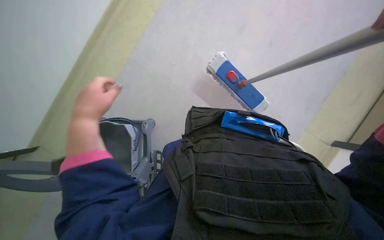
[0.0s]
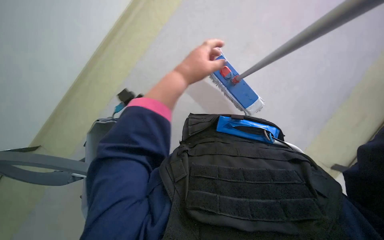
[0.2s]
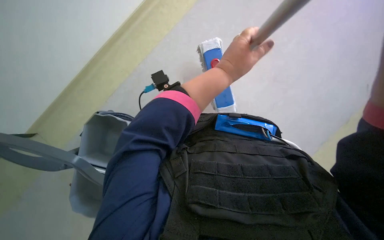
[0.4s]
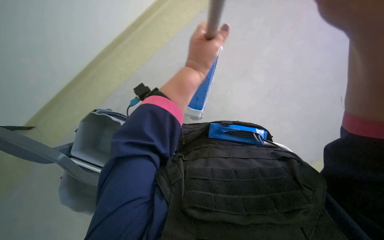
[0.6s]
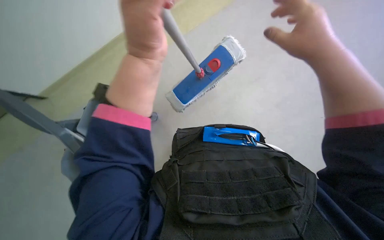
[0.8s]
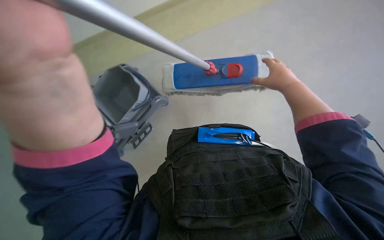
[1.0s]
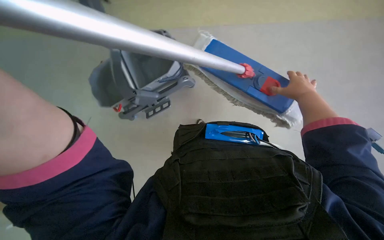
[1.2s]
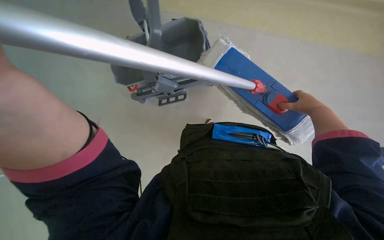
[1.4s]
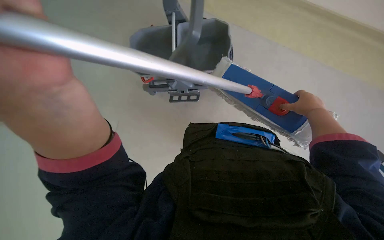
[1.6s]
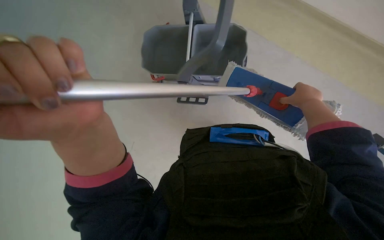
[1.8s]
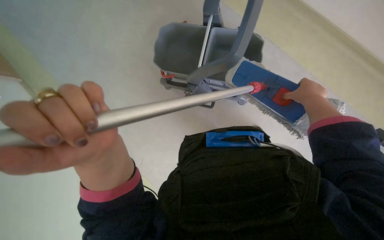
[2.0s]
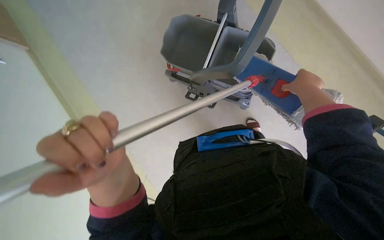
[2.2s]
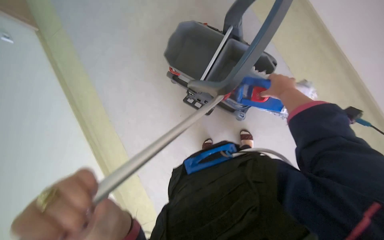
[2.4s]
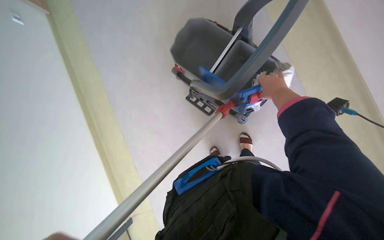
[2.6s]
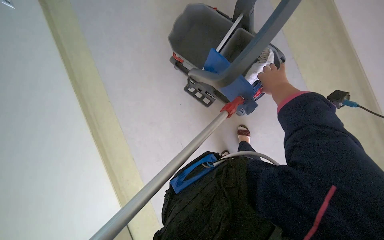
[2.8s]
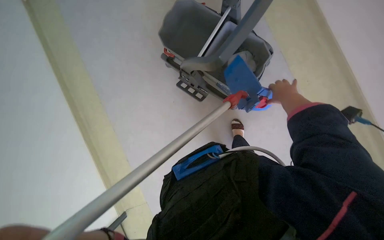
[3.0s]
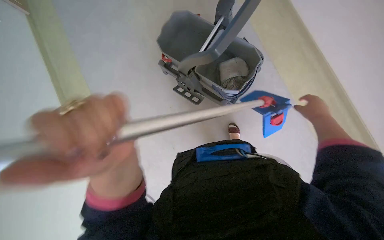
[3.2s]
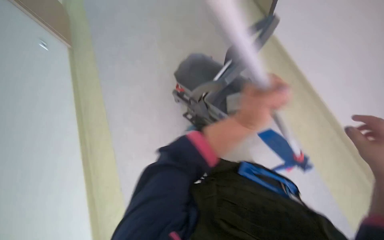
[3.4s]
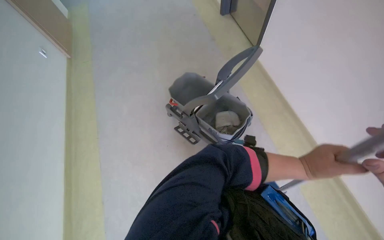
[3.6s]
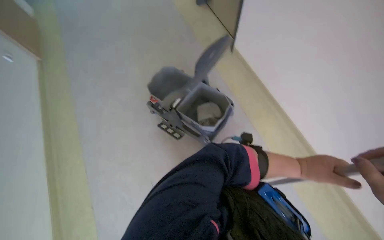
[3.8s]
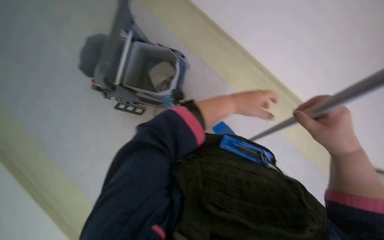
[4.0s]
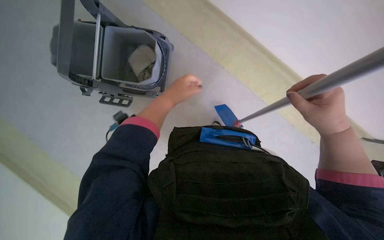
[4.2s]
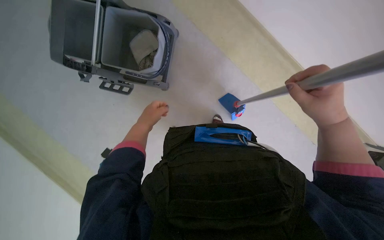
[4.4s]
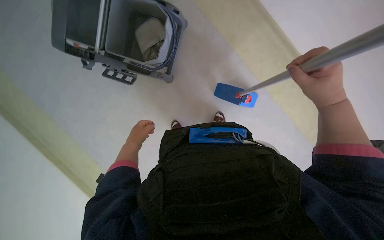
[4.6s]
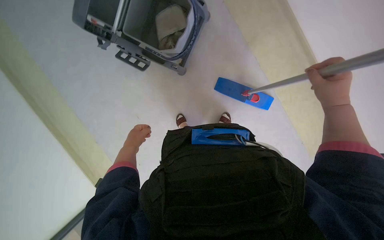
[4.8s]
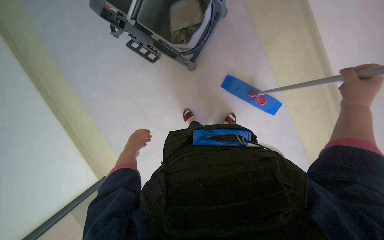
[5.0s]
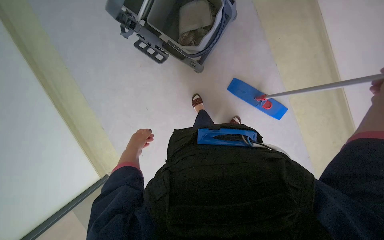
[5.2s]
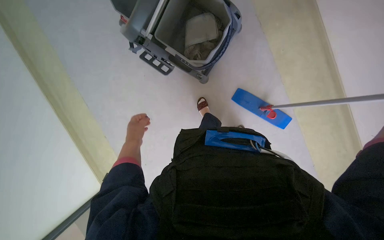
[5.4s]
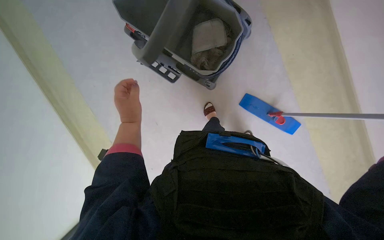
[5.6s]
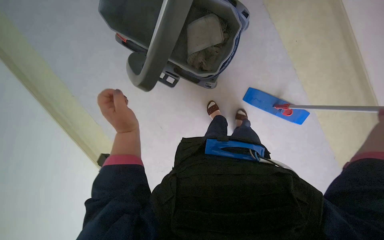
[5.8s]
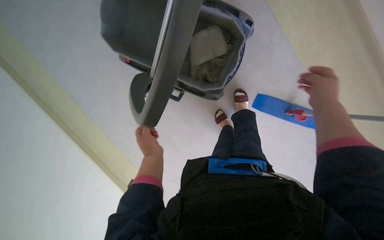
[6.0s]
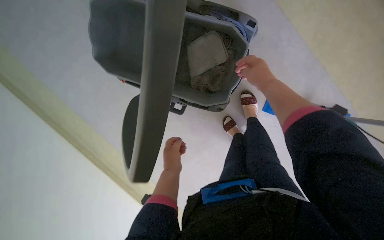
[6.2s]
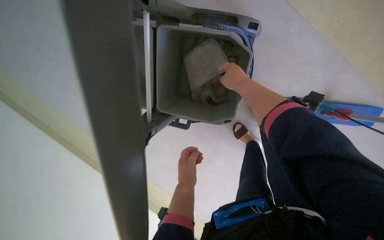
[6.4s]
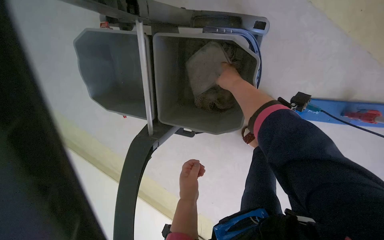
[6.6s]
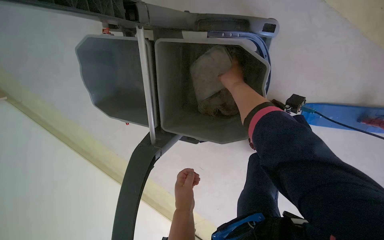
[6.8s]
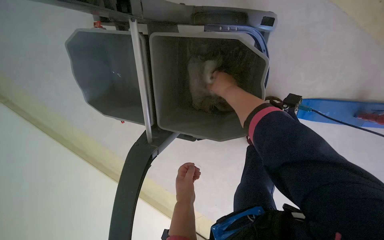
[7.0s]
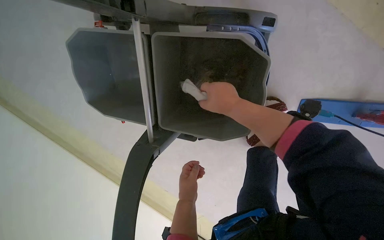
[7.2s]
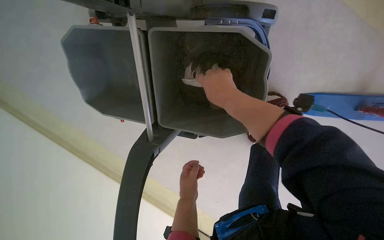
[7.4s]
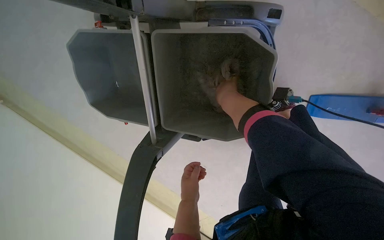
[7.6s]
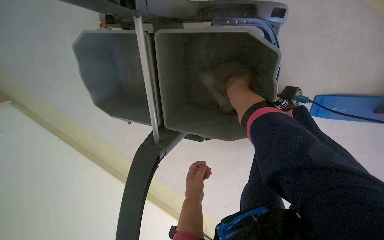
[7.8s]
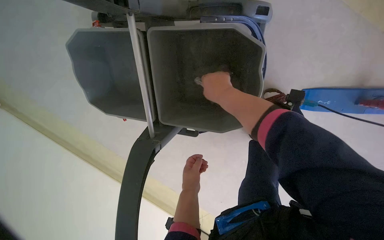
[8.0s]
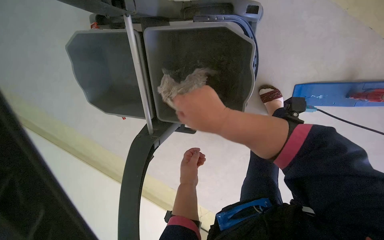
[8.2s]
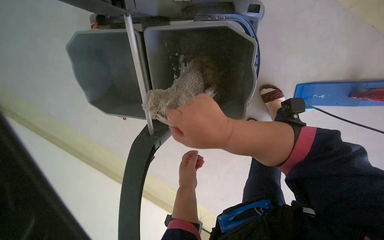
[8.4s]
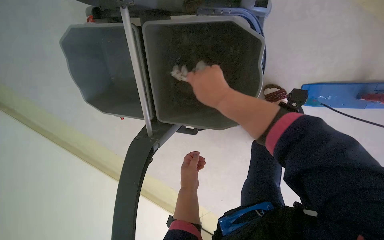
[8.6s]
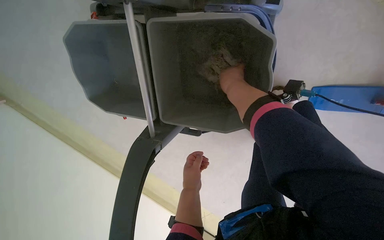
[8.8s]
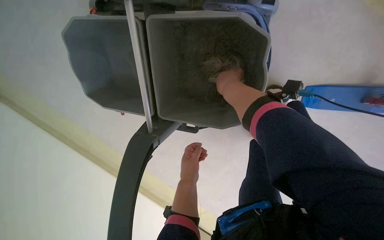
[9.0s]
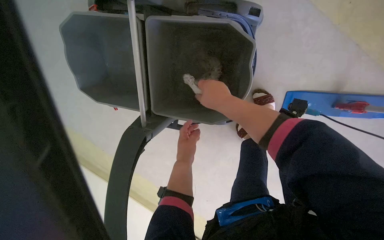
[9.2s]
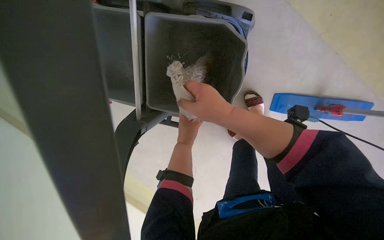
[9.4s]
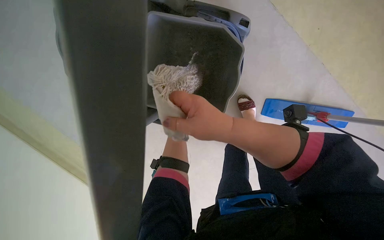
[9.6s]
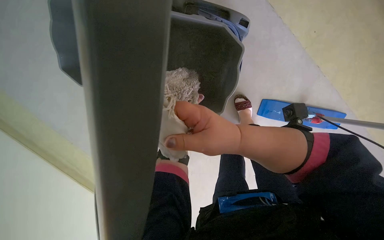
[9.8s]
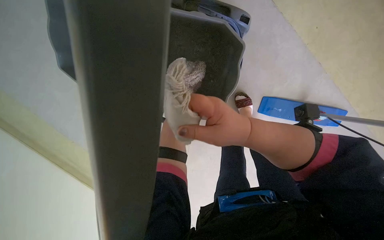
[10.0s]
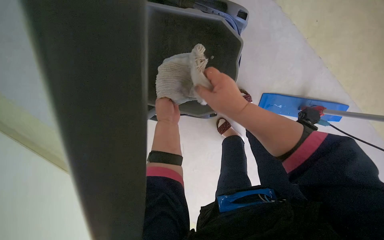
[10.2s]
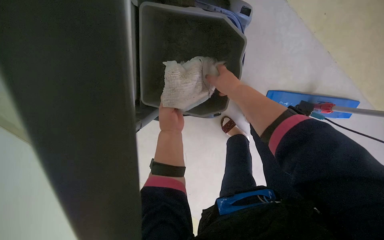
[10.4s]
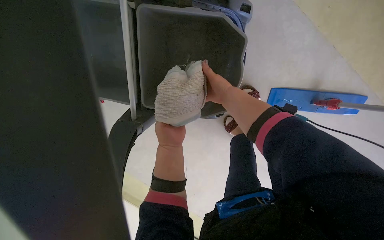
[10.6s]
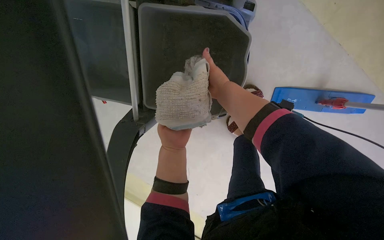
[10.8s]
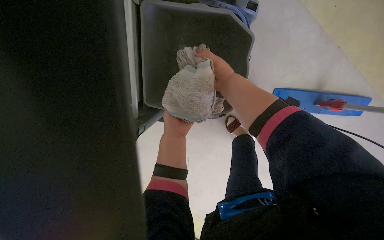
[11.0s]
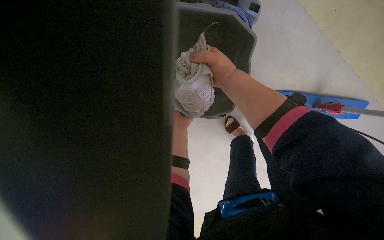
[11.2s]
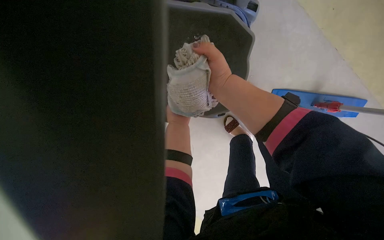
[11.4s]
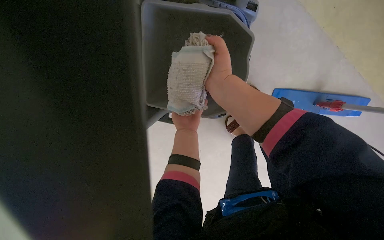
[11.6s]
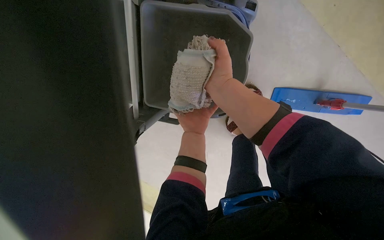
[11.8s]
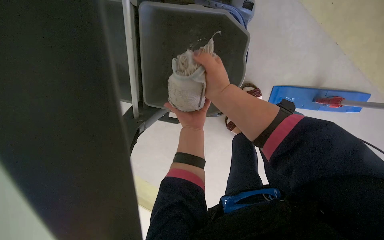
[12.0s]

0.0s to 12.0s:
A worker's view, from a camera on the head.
Job: preparing cleaning supplies.
The whole recording: Changing mop head. The worker removes the used mop head and attaches a clean one to the mop handle.
4.4s to 6.0s: The wearer's head swings approximately 15 degrees to the left. The left hand goes farther from the camera and returns, some 10 cm each way.
6.0s to 7.6s: The right hand shifts approximately 50 cm farther from the camera, up the picture and to the left.
7.6s to 9.0s: The right hand travels nearer to the camera and back again, approximately 30 cm each way.
9.0s to 10.4s: The right hand goes nearer to the camera and returns, some 30 cm each way.

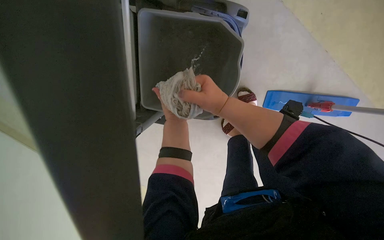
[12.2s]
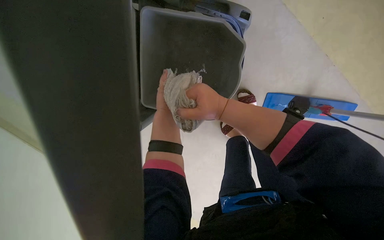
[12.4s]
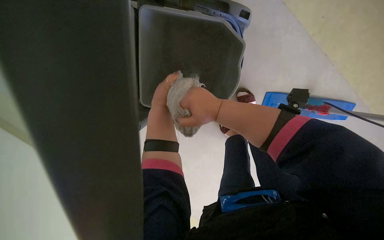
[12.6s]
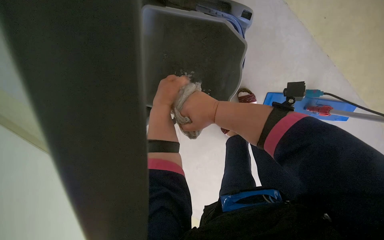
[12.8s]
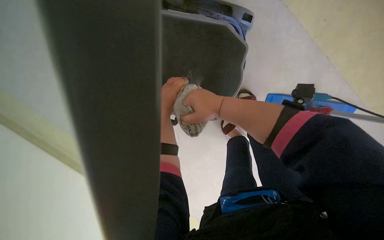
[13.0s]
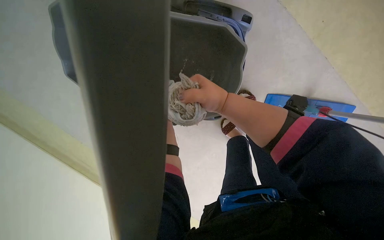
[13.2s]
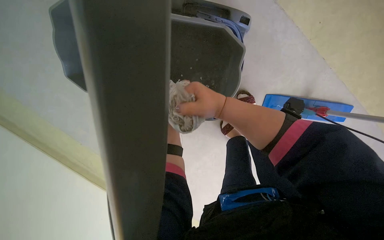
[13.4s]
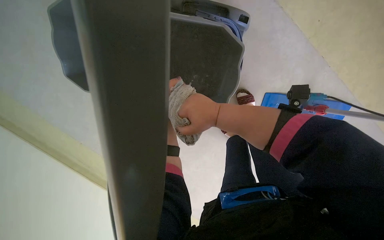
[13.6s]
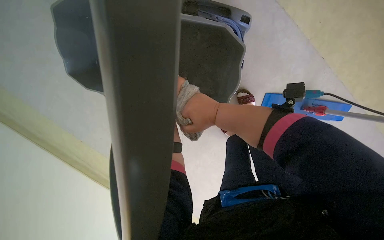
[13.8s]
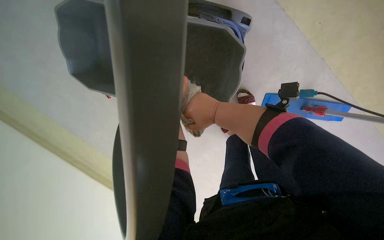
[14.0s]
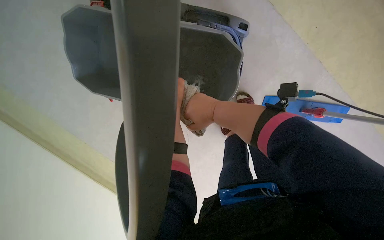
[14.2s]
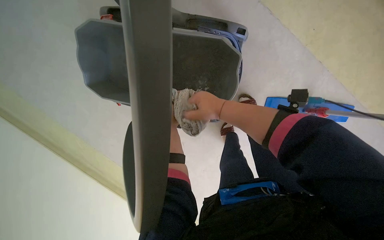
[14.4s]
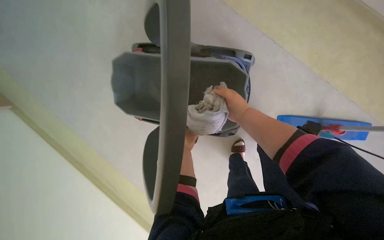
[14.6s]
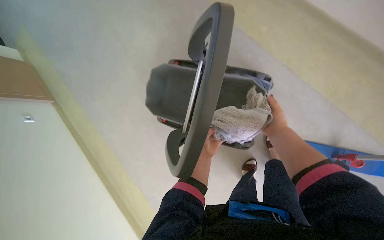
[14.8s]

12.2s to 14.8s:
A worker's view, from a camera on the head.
Job: preparing cleaning supplies.
The whole recording: Changing mop head. The worker removes the used mop head and attaches a clean one to the mop handle.
13.4s to 14.8s: The right hand moves to the right, approximately 10 cm.

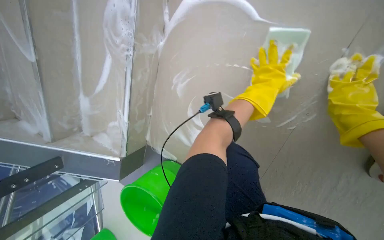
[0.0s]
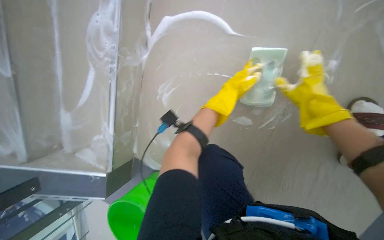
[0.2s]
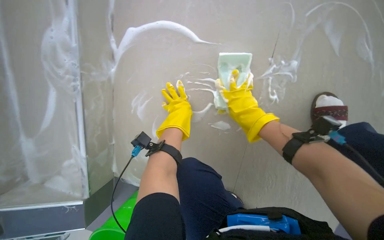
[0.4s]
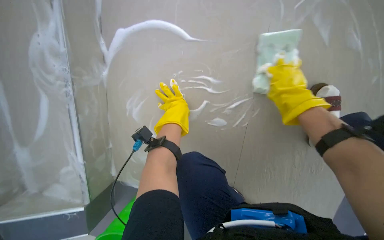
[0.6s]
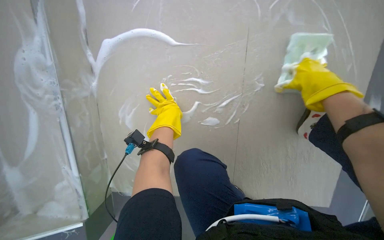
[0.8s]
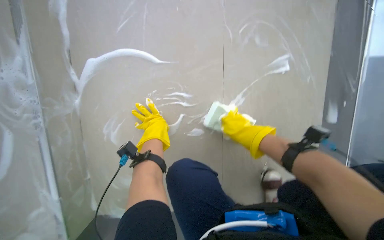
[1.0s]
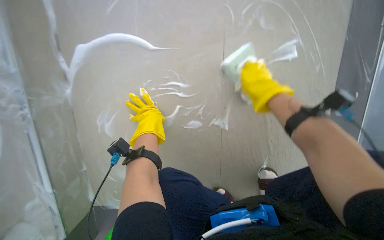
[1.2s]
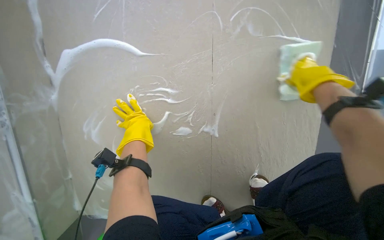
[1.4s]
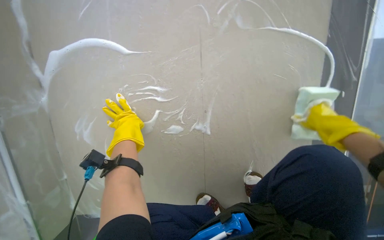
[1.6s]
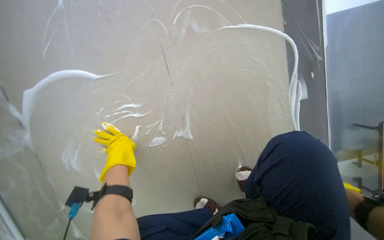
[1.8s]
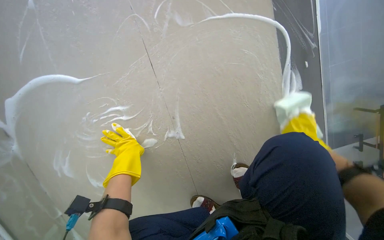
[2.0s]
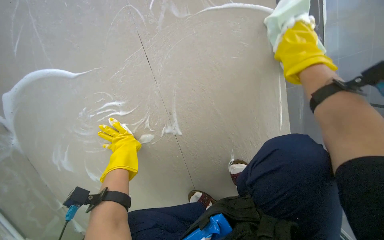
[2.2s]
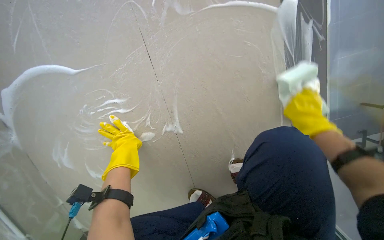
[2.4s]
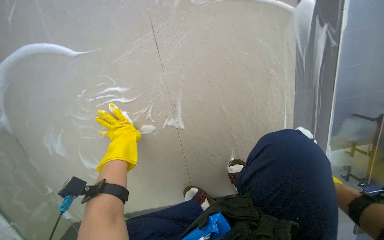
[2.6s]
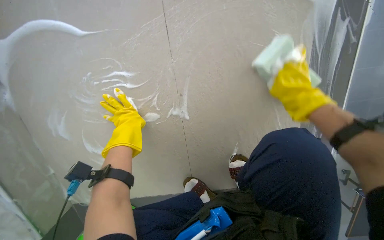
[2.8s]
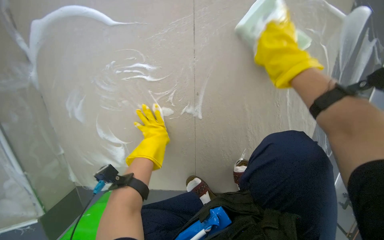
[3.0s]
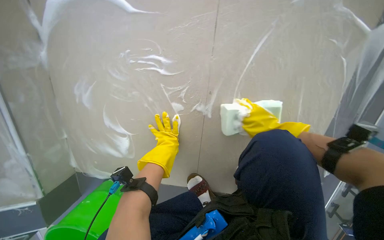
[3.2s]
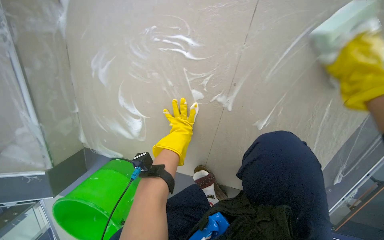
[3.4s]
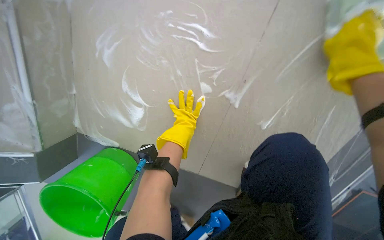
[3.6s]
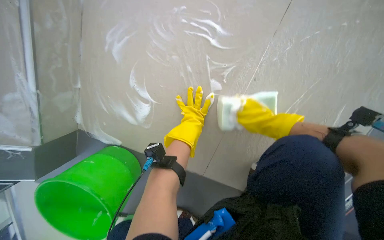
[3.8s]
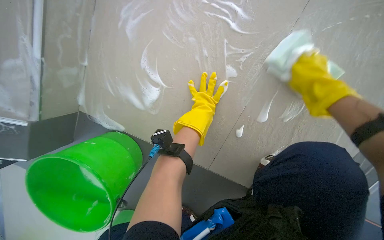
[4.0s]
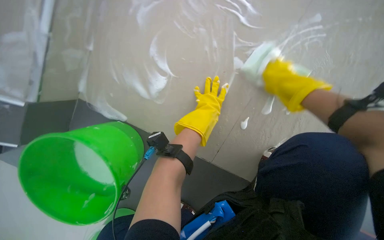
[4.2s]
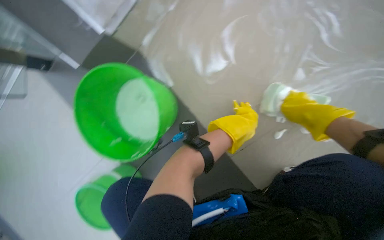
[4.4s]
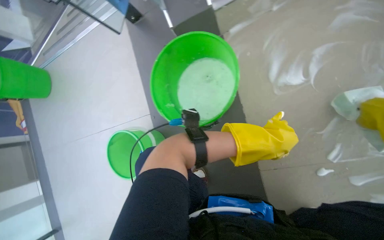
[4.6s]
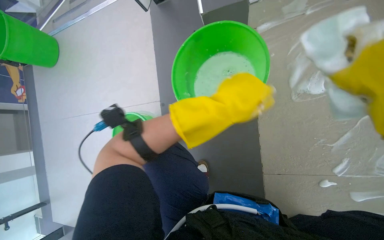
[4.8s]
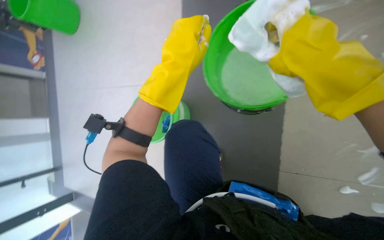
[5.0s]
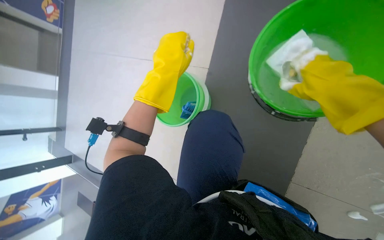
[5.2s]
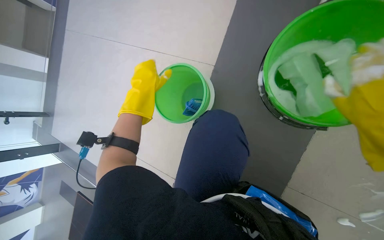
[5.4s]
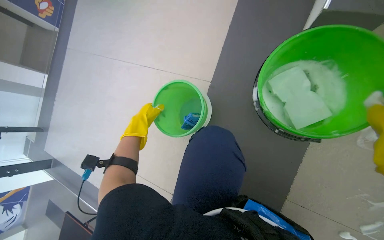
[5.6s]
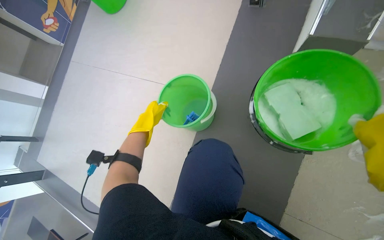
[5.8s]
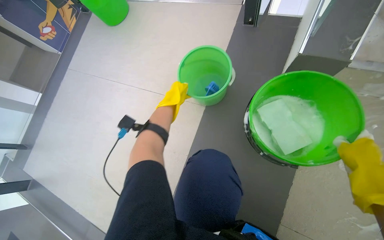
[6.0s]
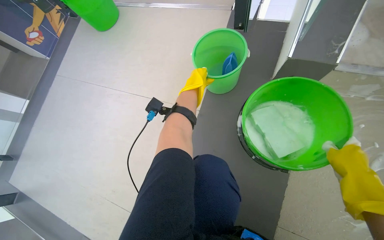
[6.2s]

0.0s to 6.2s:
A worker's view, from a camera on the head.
Job: wiping surfaces.
The whole recording: Scrubbing floor with sponge. The worker scrubs the floor with a sponge and soapy water.
0.0s to 1.6s: The wearer looks approximately 30 degrees further to the right.
1.6s to 3.2s: The left hand shifts about 20 cm to the right and down the picture, while the right hand goes up and down the picture, approximately 20 cm each way, reversing 3 times.
3.2s to 4.6s: The scene rotates clockwise by about 40 degrees. The left hand is displaced nearer to the camera by roughly 15 cm.
4.6s to 6.2s: Everything in view rotates about 35 degrees clockwise.
